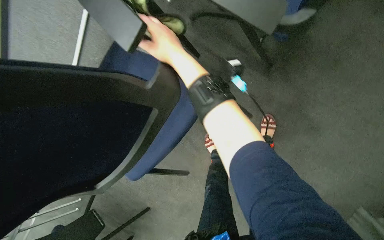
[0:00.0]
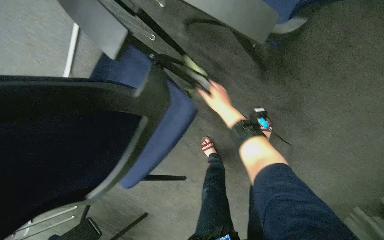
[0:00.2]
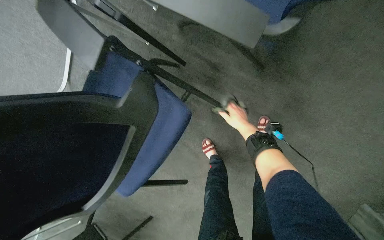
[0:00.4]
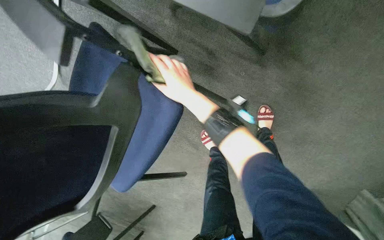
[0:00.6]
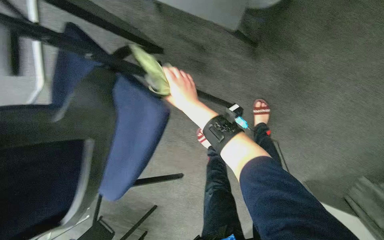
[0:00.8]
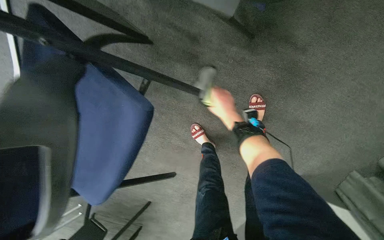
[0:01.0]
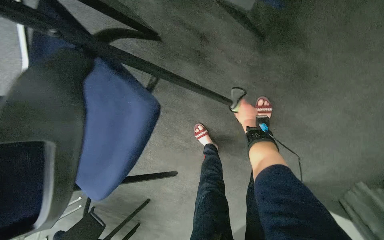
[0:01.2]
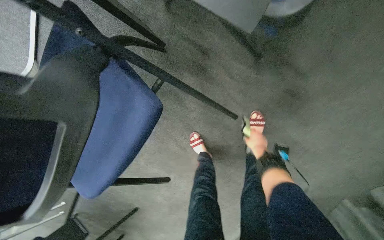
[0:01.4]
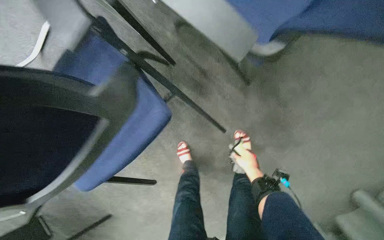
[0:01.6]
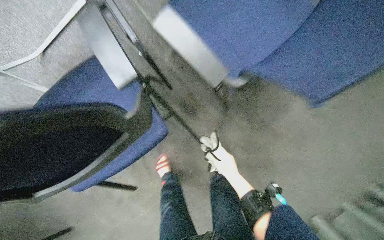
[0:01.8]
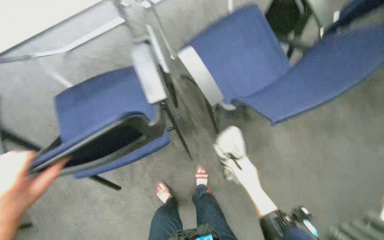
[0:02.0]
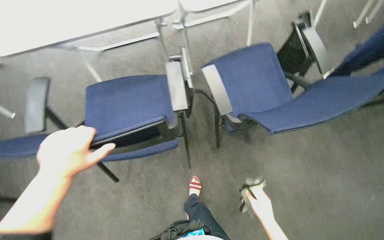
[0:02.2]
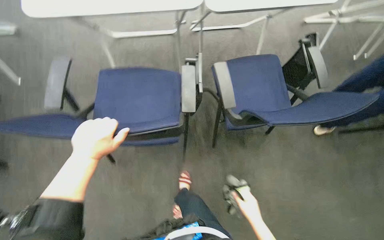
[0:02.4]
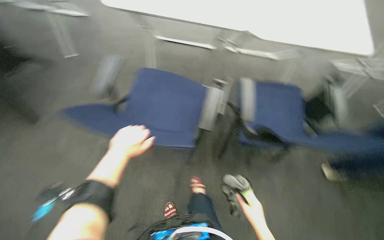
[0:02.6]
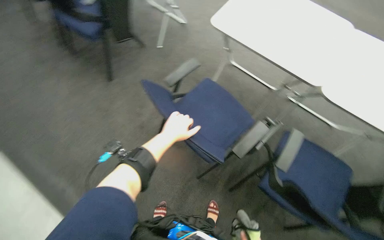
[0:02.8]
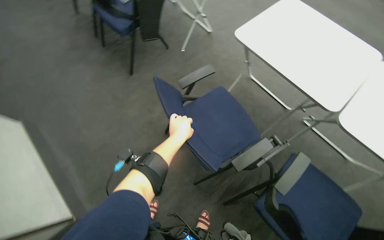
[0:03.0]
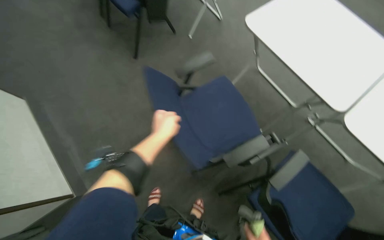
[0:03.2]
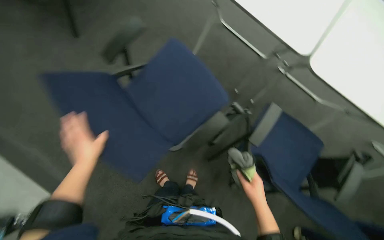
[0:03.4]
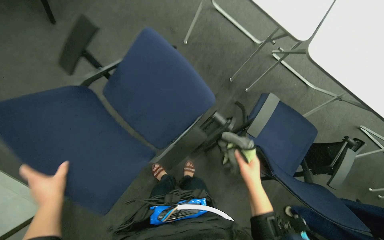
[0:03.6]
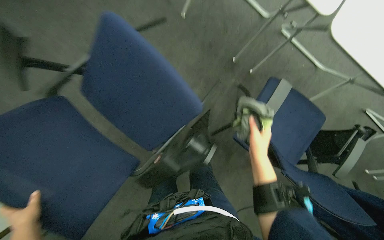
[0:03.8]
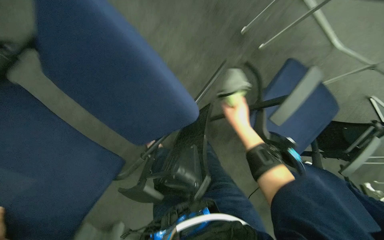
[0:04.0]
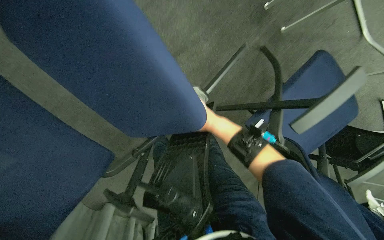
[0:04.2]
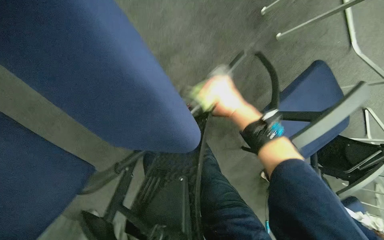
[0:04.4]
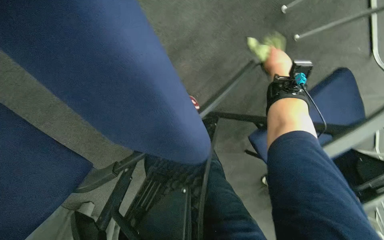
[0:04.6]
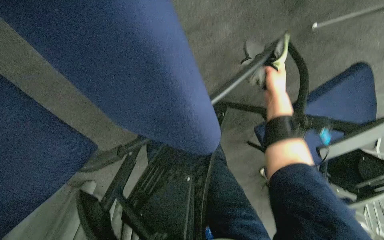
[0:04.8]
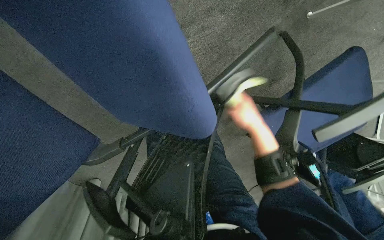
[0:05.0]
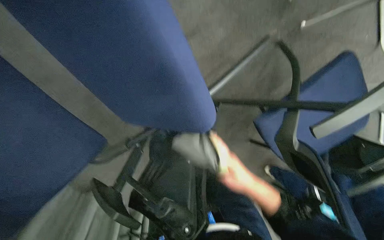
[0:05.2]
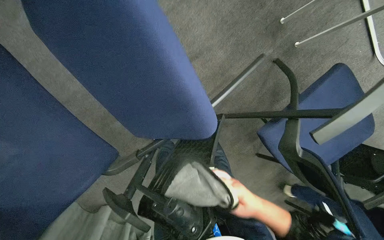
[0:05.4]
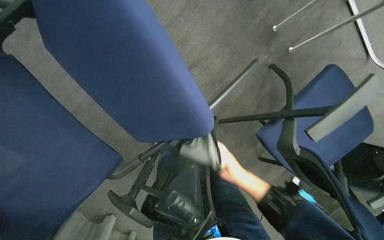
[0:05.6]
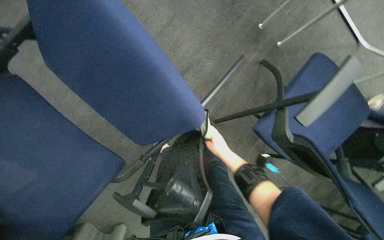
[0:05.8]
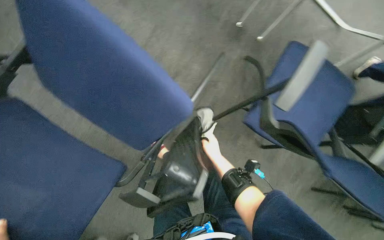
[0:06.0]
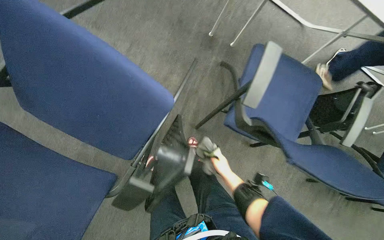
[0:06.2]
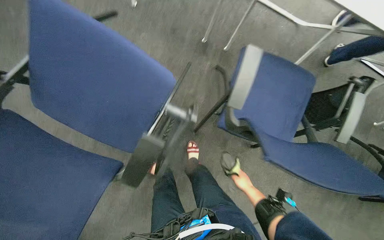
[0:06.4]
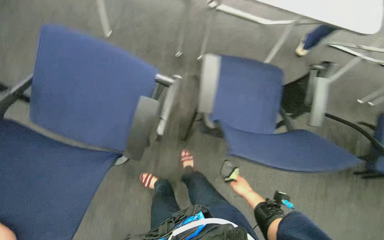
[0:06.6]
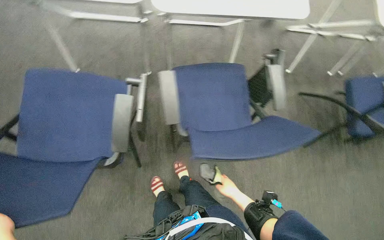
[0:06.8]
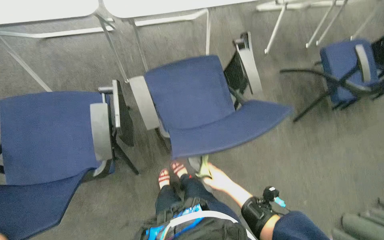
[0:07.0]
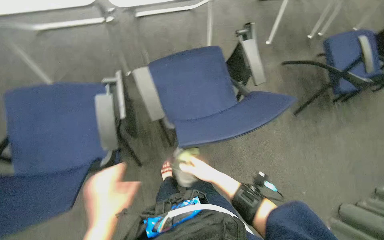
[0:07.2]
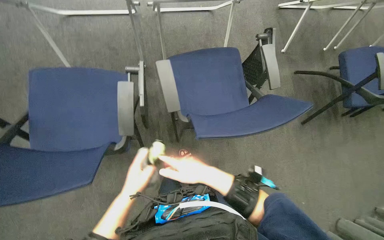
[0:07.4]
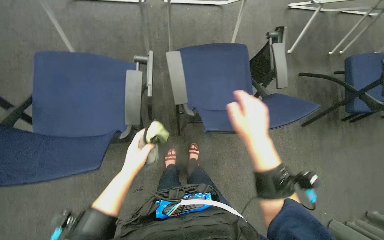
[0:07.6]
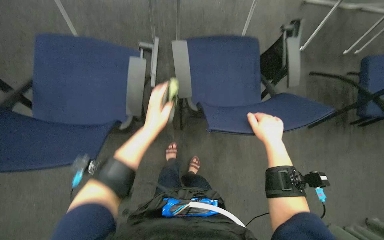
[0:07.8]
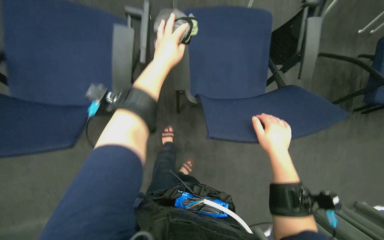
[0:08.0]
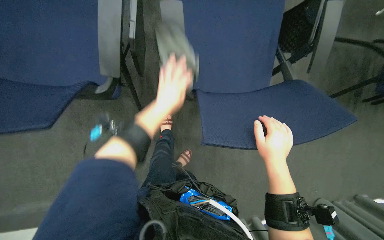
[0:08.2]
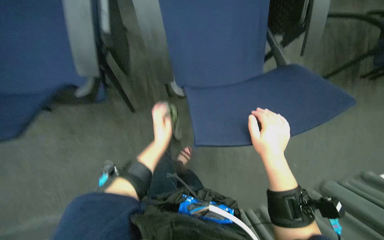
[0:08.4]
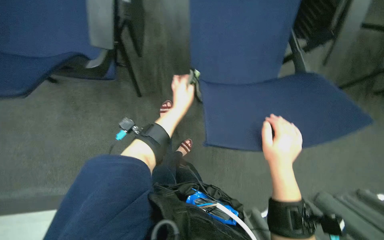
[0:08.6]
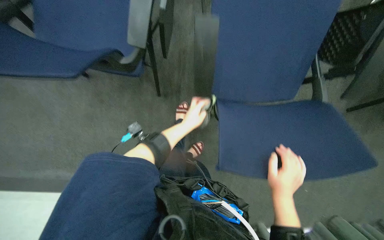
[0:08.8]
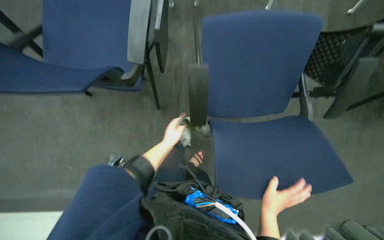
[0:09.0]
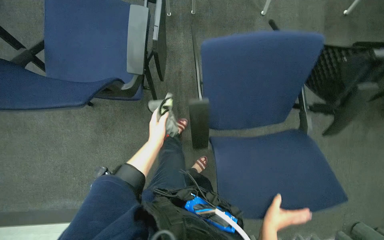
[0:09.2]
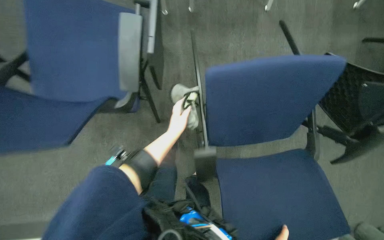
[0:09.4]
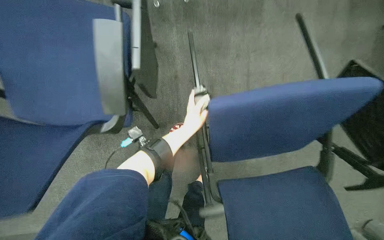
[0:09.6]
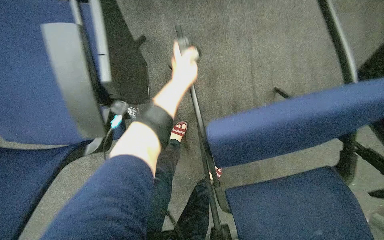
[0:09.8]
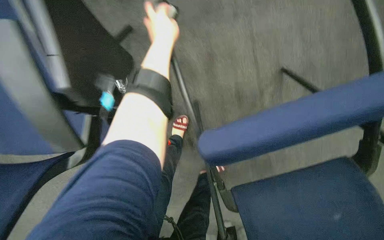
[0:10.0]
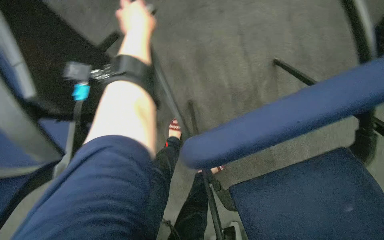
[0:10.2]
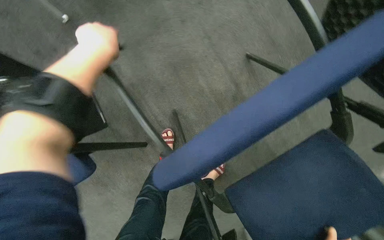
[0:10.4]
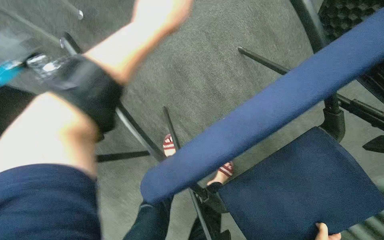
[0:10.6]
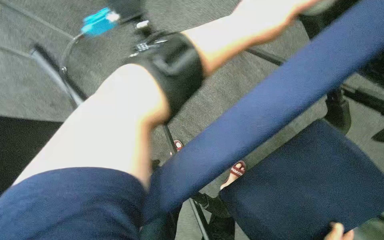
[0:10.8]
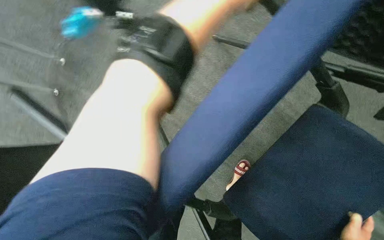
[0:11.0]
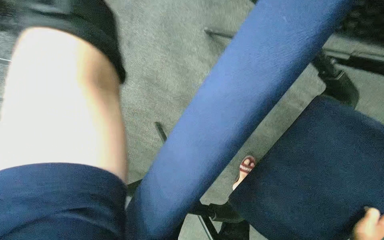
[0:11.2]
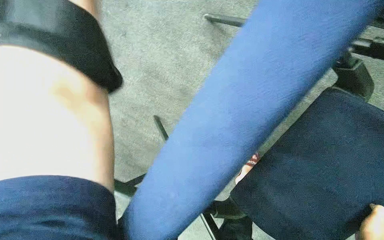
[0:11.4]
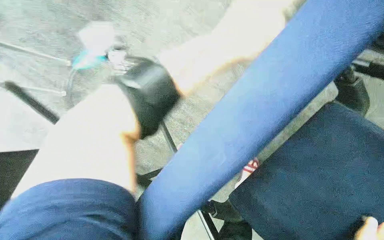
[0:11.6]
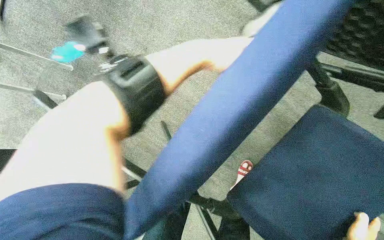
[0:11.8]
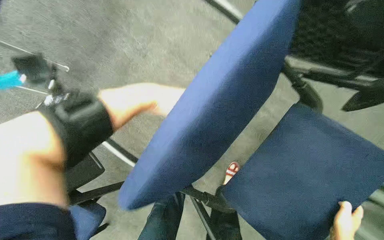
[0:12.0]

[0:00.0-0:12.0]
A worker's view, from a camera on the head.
Job: wiping surfaces.
The whole recording: Wiping conference room tables. The worker wipes multiple conference room tables with a cloth.
0:00.0 to 0:01.6: The right hand heads to the right and down the picture, covering some 40 cm.
0:01.6 to 0:03.0: The wearer looks some 35 degrees further upward. The scene turns about 90 degrees clockwise in the picture.
0:03.0 to 0:04.4: The wearer moves about 70 cm. The wearer looks some 40 degrees further downward.
0:04.4 to 0:06.0: The view tips upward by some 15 degrees. The right hand goes up and down the picture, about 40 cm each way, reversing 2 times.
0:06.0 to 0:07.6: The scene rotates counterclockwise by approximately 40 degrees.
0:07.6 to 0:09.0: The view tips downward by approximately 15 degrees. The right hand goes approximately 30 cm farther from the camera and to the right, while the left hand swings up and down the picture, approximately 35 cm each way, with 2 reversals.
0:09.0 to 0:10.4: The view tips downward by approximately 15 degrees. The scene rotates counterclockwise by some 30 degrees. The left hand moves up the picture, approximately 40 cm.

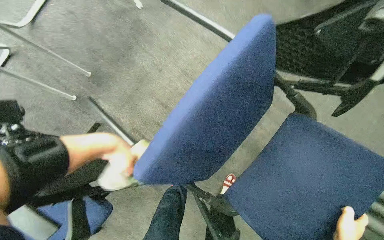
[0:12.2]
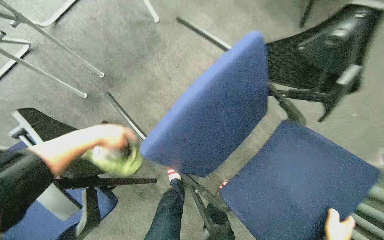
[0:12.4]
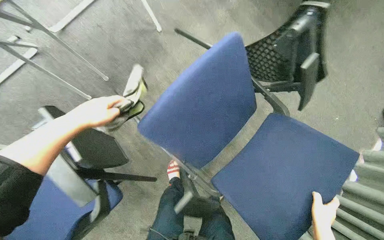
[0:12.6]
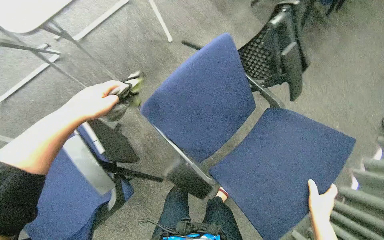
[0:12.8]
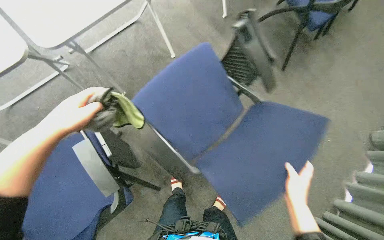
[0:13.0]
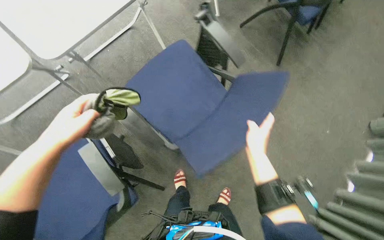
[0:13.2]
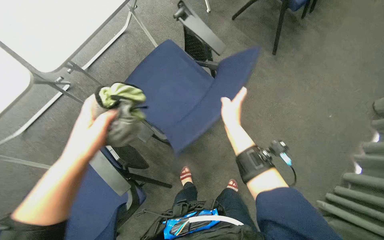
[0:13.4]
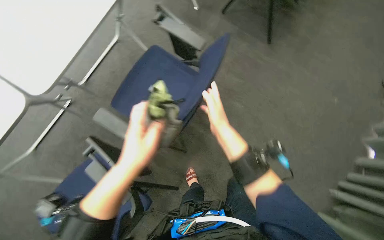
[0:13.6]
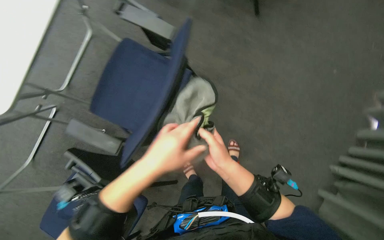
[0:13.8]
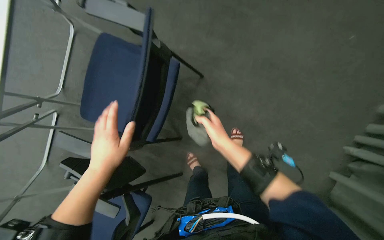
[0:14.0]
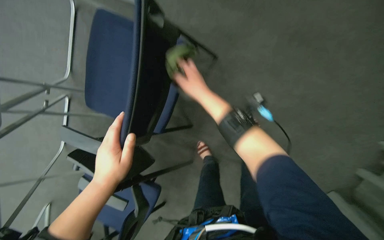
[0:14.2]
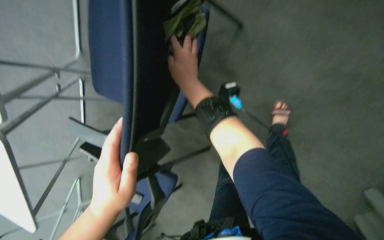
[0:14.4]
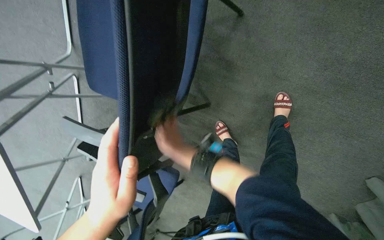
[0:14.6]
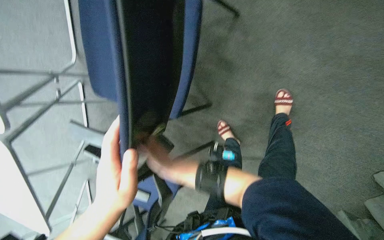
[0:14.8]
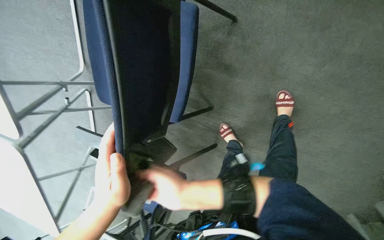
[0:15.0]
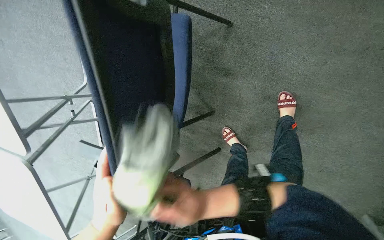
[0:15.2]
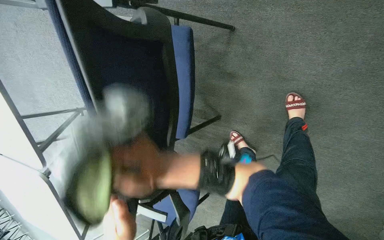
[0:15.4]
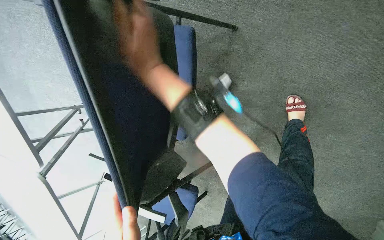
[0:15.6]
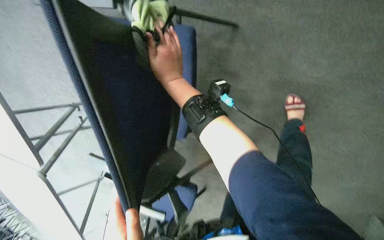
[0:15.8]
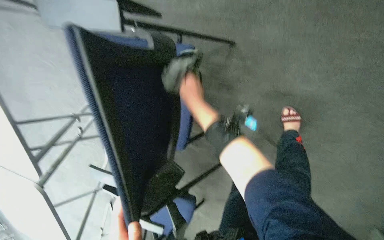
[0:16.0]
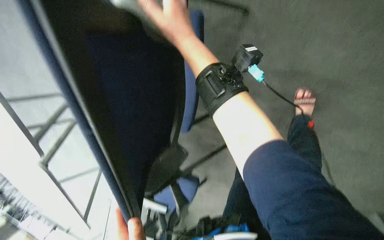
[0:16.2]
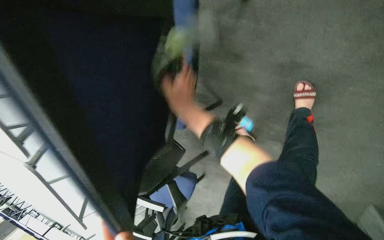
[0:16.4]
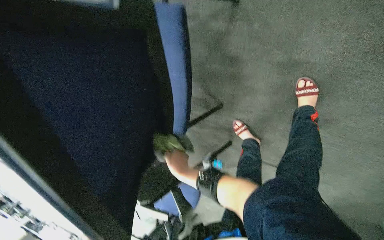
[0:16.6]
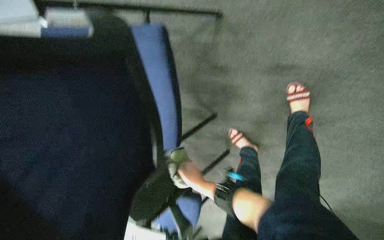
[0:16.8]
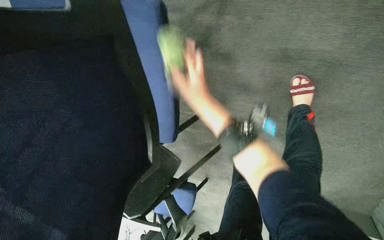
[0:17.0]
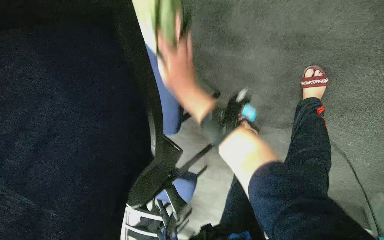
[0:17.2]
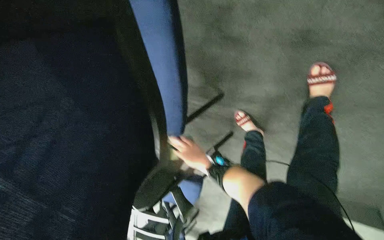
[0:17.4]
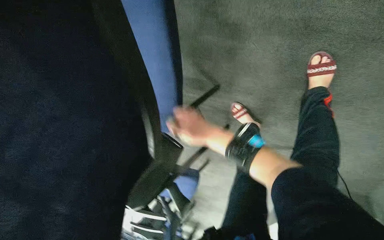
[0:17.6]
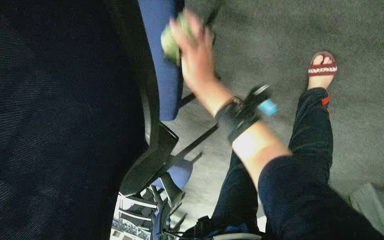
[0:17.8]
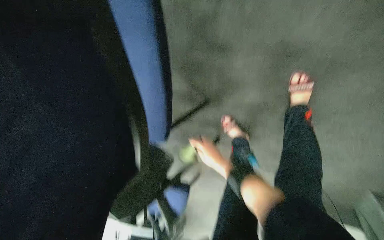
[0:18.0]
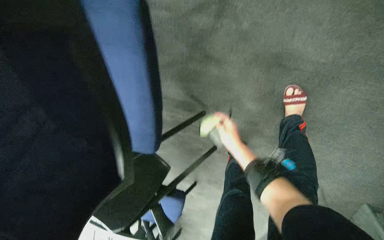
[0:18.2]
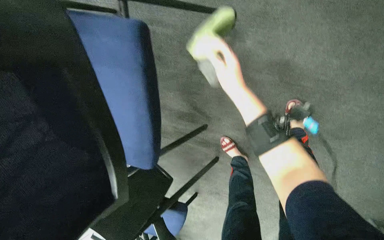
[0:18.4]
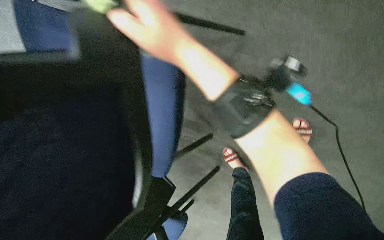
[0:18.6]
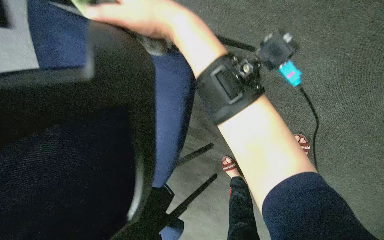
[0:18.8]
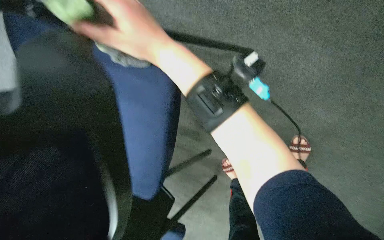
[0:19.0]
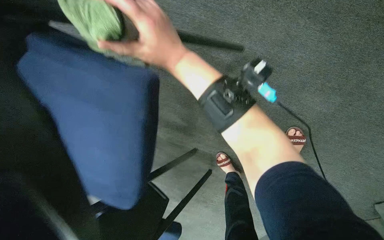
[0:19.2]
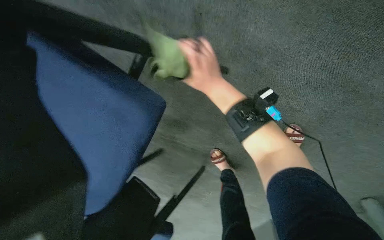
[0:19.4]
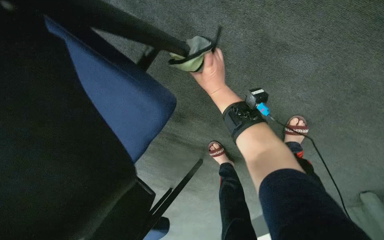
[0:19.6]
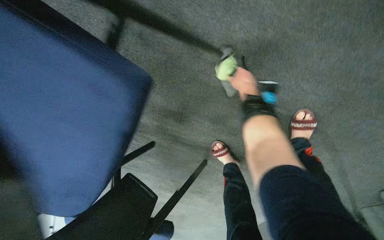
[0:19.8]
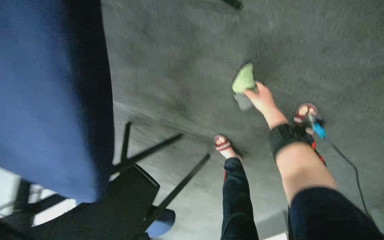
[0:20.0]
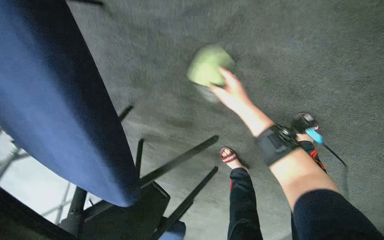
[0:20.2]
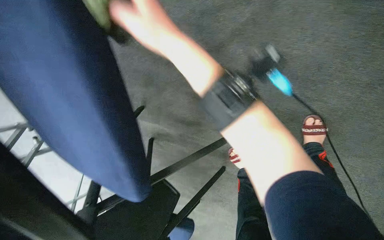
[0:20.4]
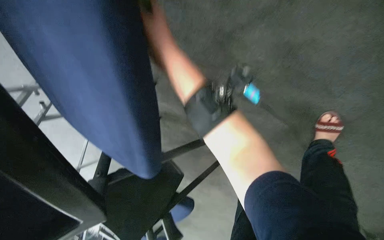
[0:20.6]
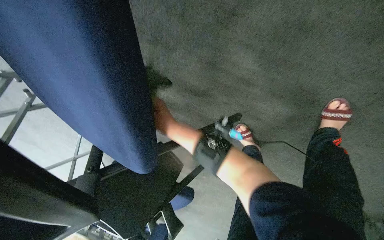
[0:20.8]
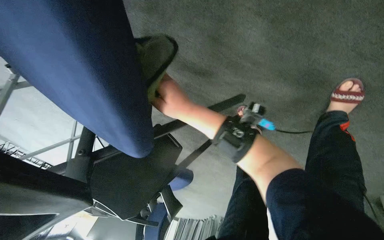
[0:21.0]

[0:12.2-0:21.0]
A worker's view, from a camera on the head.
Job: wiping surfaces.
The whole recording: Wiping conference room tables. The worker wipes multiple conference room tables with a cloth.
0:12.2 to 0:13.6: The wearer looks some 15 degrees further upward.
0:15.2 to 0:16.6: The right hand goes about 15 cm farther from the camera, and moves about 50 cm up the picture and comes back.
0:16.6 to 0:18.0: The right hand travels to the right by roughly 15 cm, and goes up the picture and returns, some 35 cm each way.
0:18.0 to 0:19.6: The right hand goes approximately 40 cm up the picture.
0:19.6 to 0:21.0: The view tips downward by approximately 15 degrees. The right hand travels down the picture by some 20 cm, and moves some 20 cm to the right and comes back.
